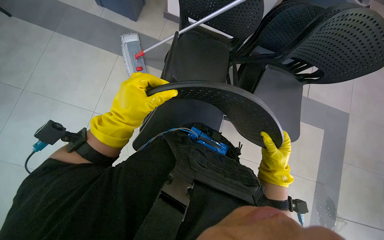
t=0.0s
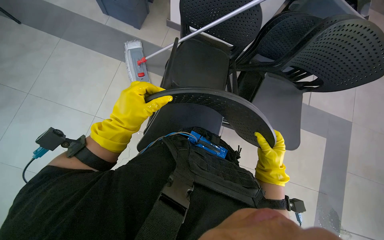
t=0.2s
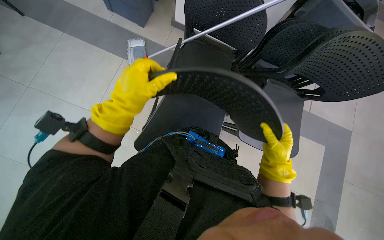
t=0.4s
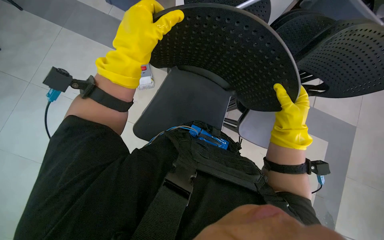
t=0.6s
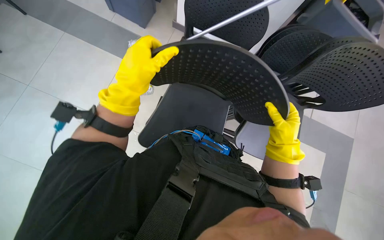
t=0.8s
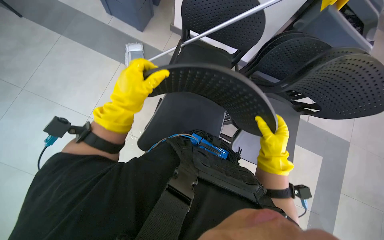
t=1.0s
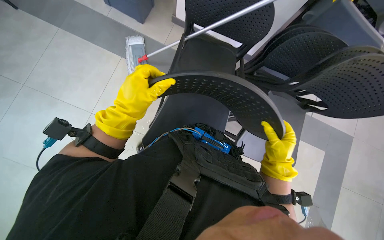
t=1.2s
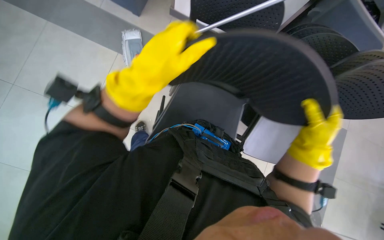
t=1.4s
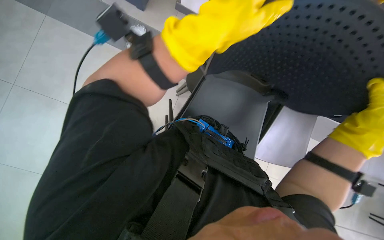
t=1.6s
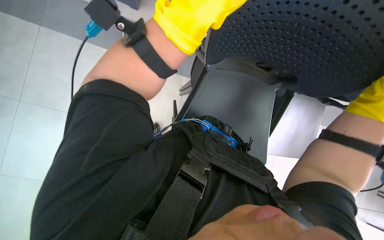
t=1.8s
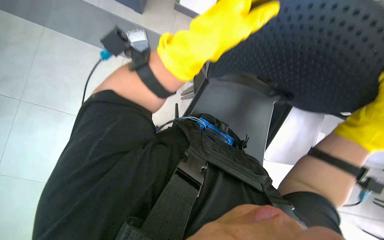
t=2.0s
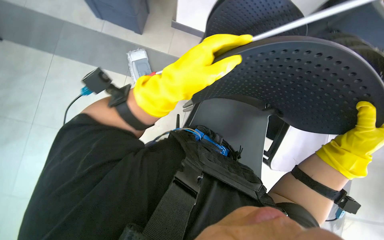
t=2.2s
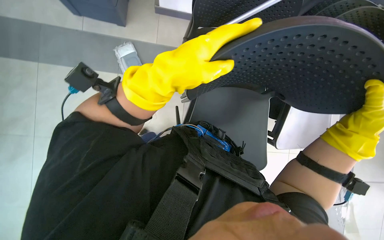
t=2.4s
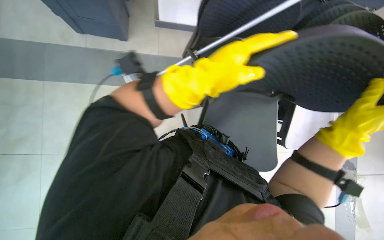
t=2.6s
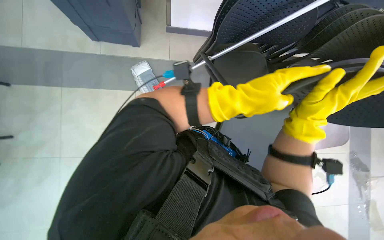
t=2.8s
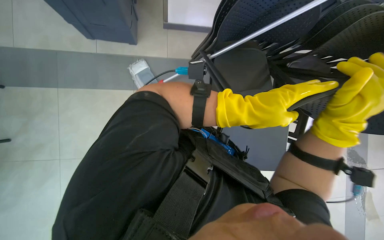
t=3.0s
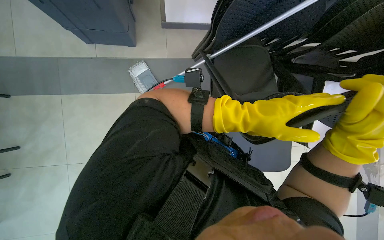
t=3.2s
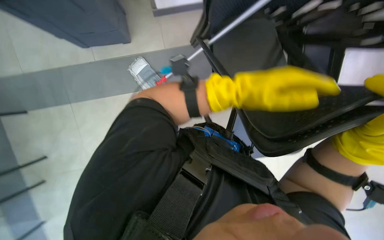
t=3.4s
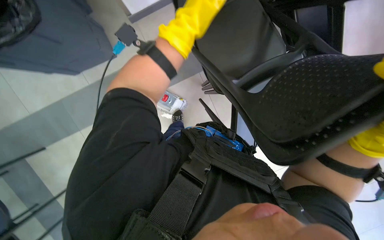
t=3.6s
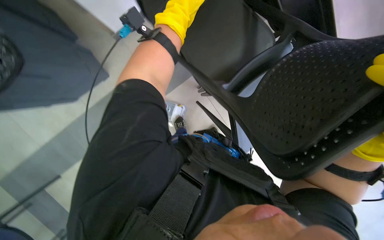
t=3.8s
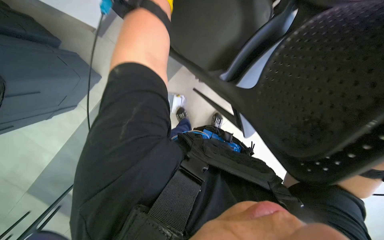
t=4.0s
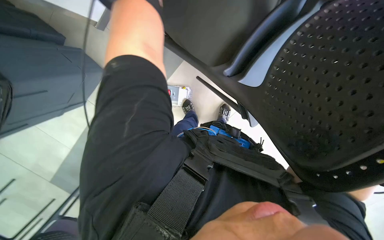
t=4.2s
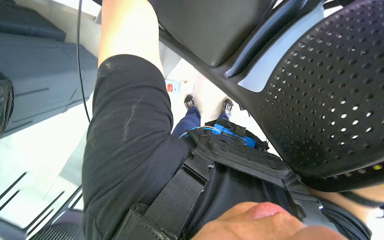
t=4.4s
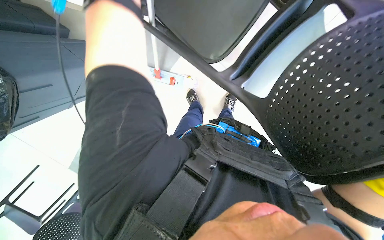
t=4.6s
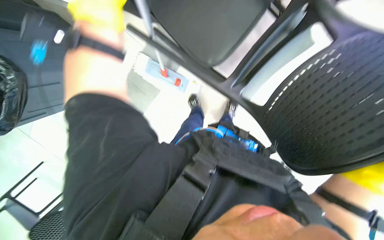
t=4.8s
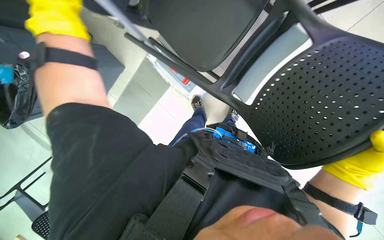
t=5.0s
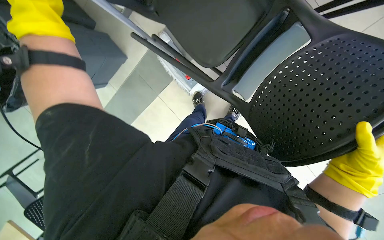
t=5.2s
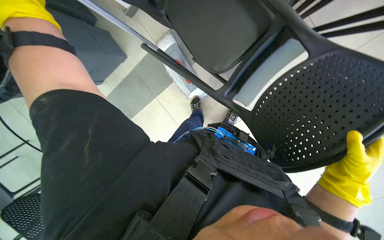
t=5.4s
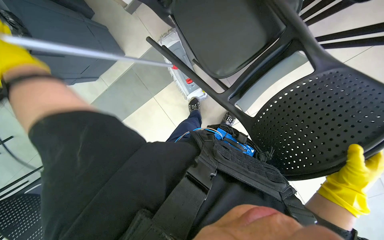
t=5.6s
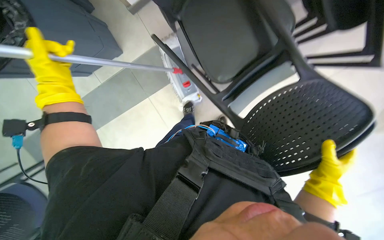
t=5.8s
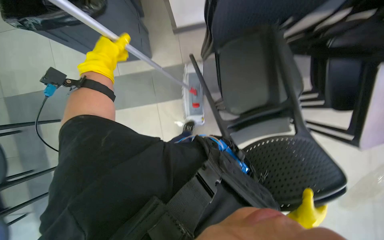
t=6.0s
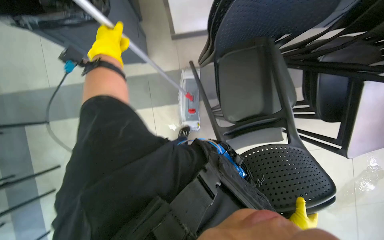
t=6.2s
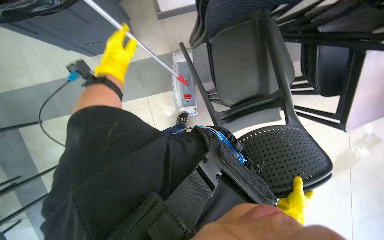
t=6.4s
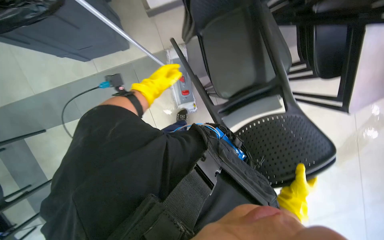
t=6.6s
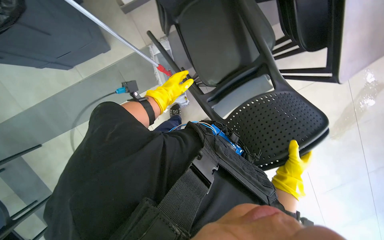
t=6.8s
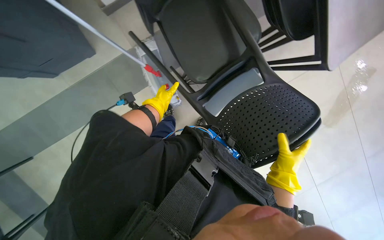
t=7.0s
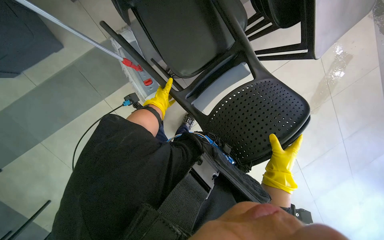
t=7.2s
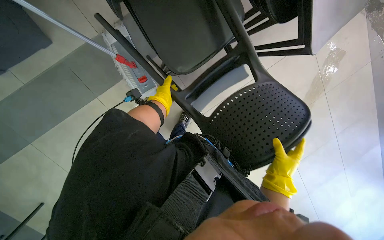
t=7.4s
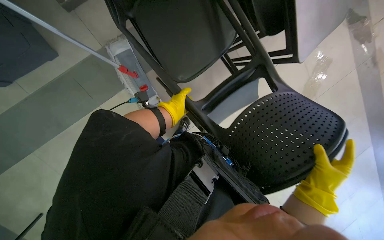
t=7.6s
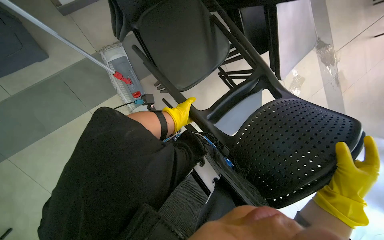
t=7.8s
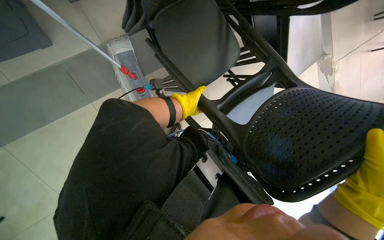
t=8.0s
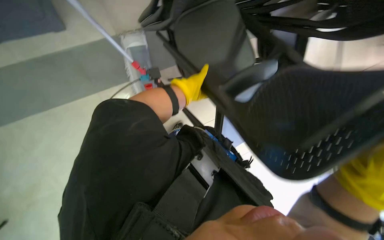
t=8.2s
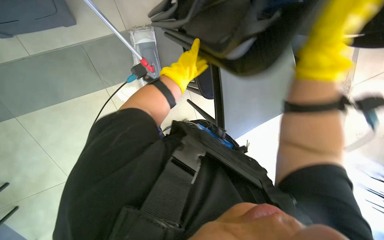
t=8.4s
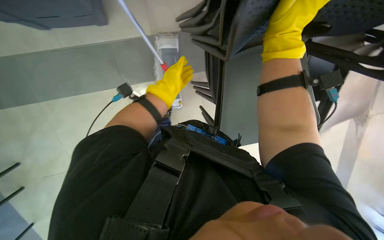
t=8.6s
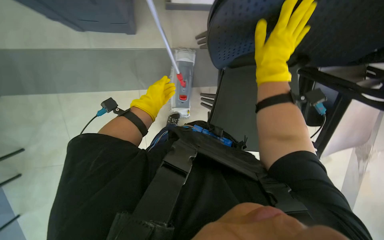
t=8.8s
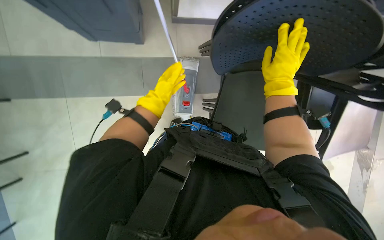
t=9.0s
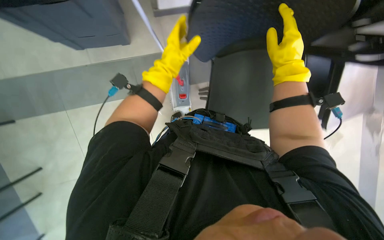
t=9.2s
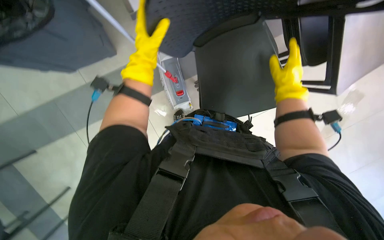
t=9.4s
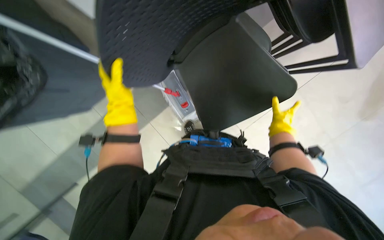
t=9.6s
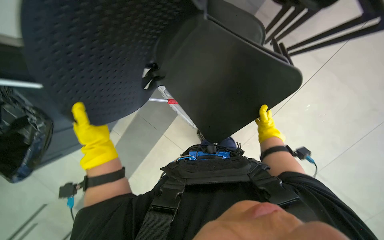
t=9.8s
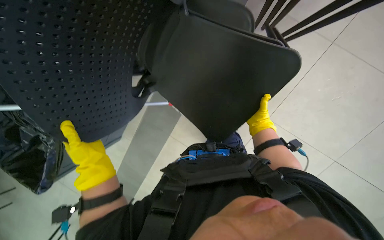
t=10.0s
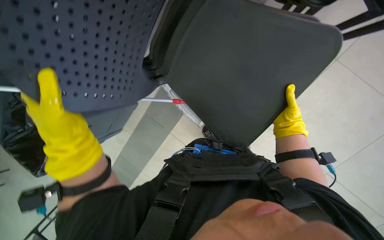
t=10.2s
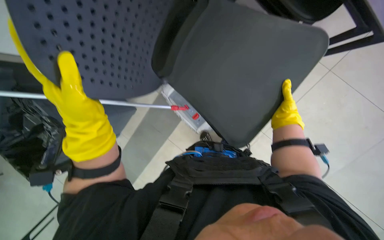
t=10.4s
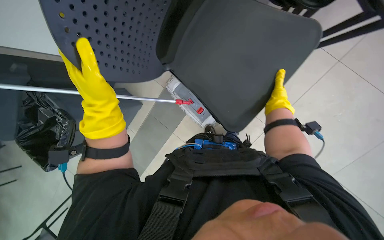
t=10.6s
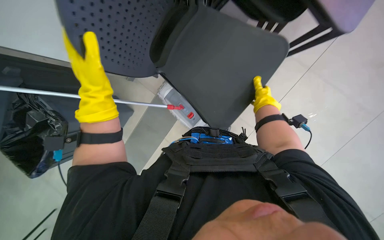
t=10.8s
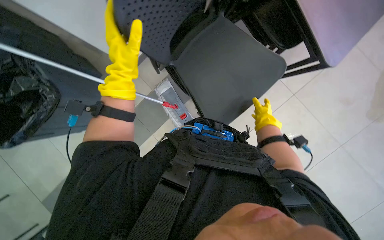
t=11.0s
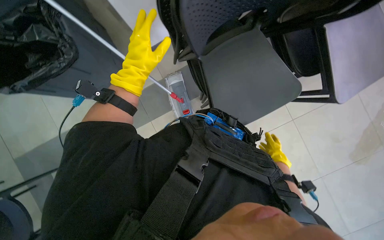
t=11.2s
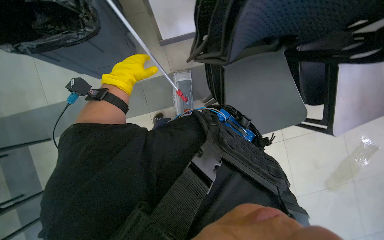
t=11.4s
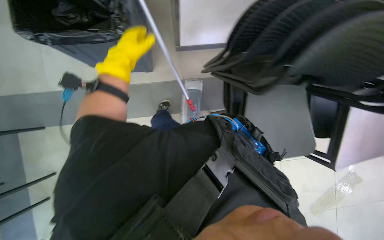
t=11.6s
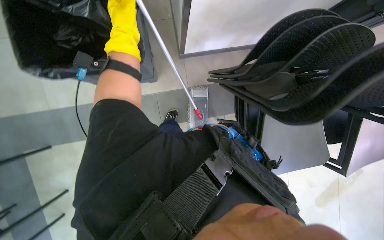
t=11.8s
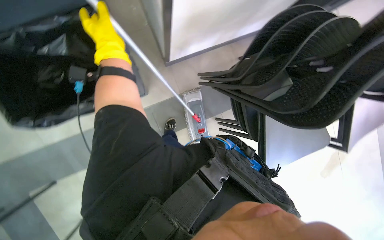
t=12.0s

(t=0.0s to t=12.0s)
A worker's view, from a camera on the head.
Job: organizing items.
The whole recording: Stacking chairs. The worker lifts and stacks black chairs.
t=0.0s - t=1.6s: The left hand goes approximately 20 cm up the picture and to the right; the right hand is displaced up the picture, nearer to the camera and to the right by about 25 cm.
t=1.6s - t=3.0s: The left hand heads farther from the camera, to the right and down the picture, covering some 25 cm.
t=3.0s - t=4.4s: The view tips downward by about 15 degrees.
t=6.0s - t=7.6s: The head turns to the right by approximately 30 degrees. The view tilts roughly 15 degrees downward. The left hand travels to the right and farther from the camera by some 50 cm.
t=7.6s - t=9.0s: The left hand moves nearer and farther over some 15 cm, changing direction 2 times.
t=9.0s - t=10.4s: The left hand moves up and down the picture over roughly 30 cm, changing direction 2 times, while the right hand shifts roughly 15 cm down the picture and to the right, and goes farther from the camera and returns, approximately 25 cm each way.
t=10.4s - t=12.0s: The camera pitches upward, by about 15 degrees. The scene rotates clockwise by approximately 25 degrees.

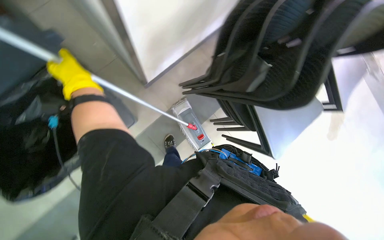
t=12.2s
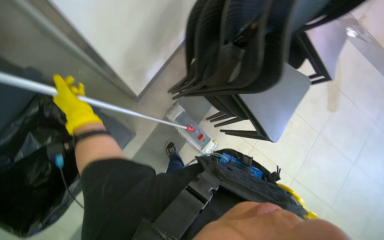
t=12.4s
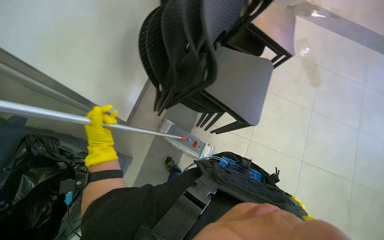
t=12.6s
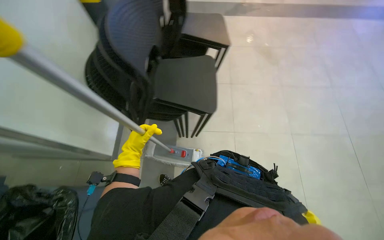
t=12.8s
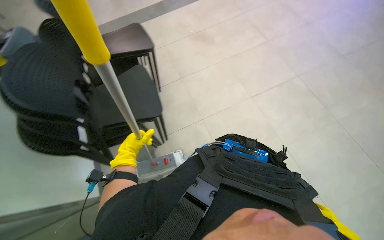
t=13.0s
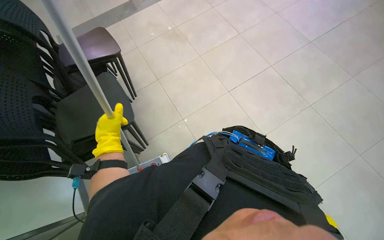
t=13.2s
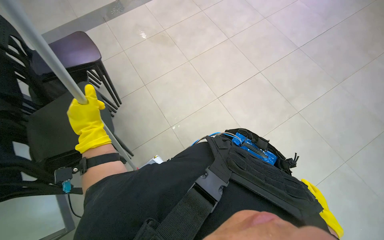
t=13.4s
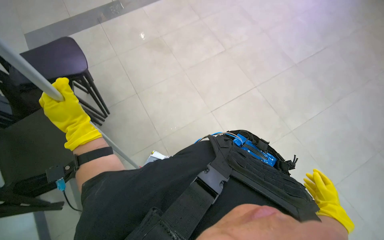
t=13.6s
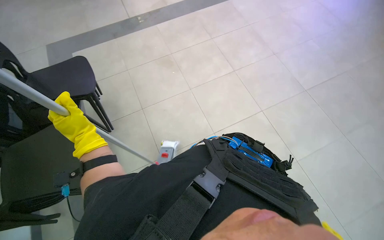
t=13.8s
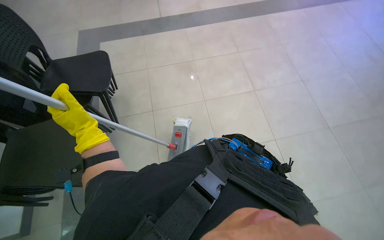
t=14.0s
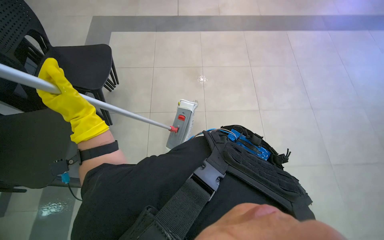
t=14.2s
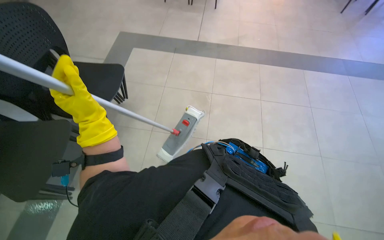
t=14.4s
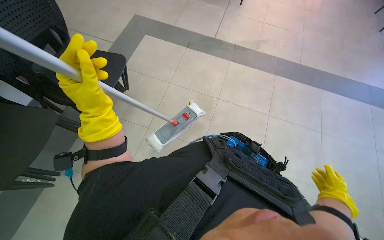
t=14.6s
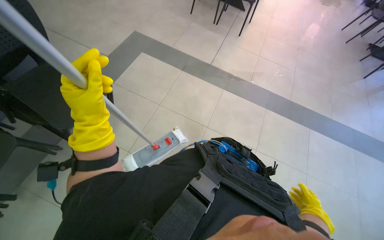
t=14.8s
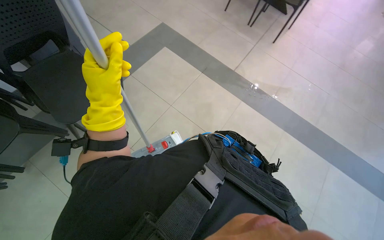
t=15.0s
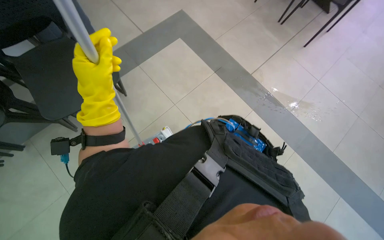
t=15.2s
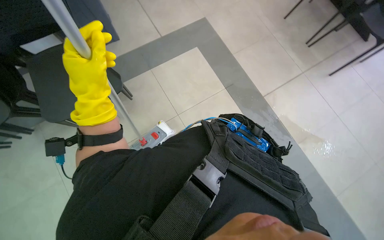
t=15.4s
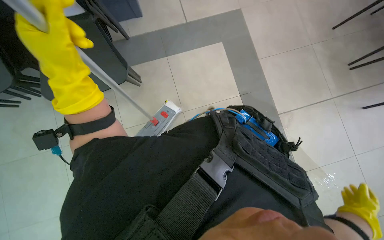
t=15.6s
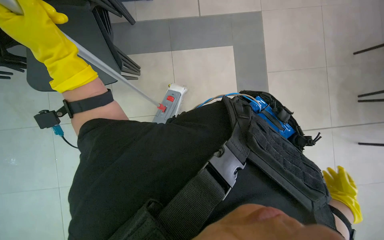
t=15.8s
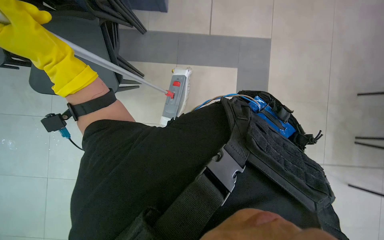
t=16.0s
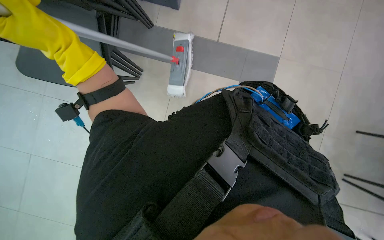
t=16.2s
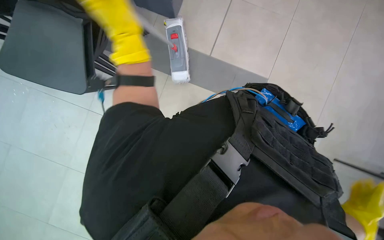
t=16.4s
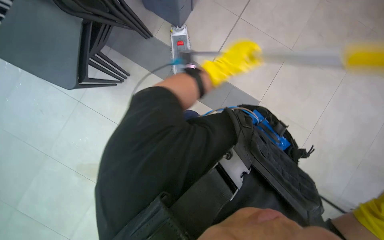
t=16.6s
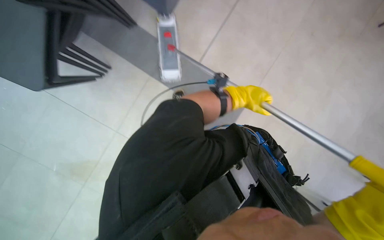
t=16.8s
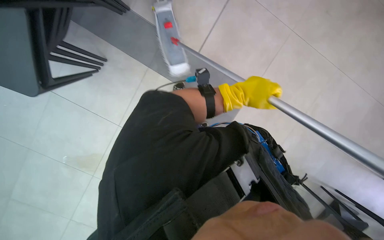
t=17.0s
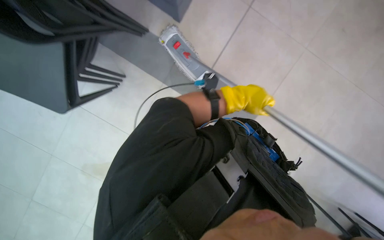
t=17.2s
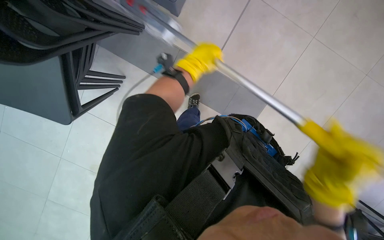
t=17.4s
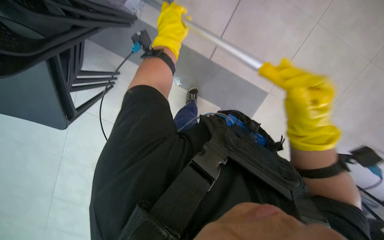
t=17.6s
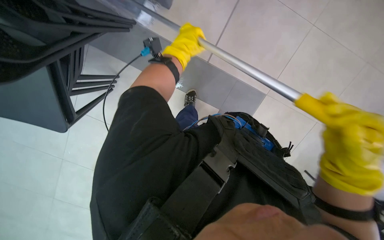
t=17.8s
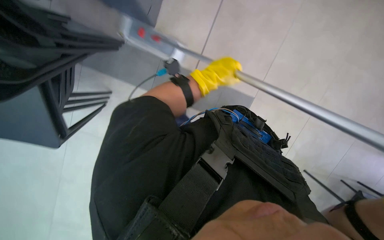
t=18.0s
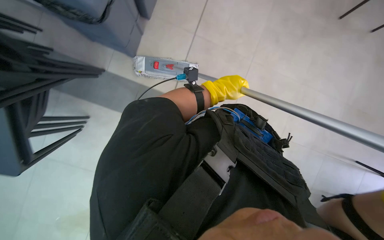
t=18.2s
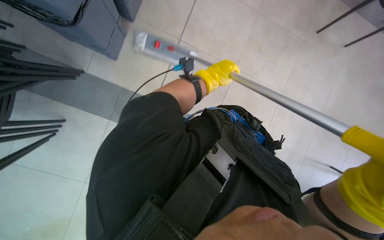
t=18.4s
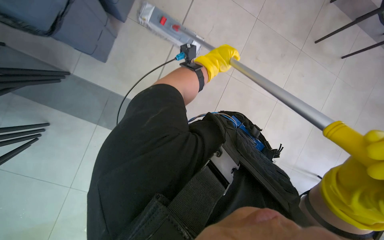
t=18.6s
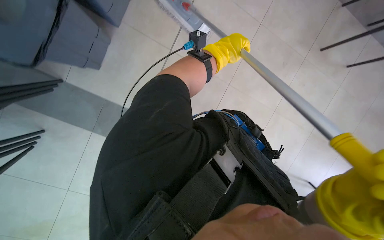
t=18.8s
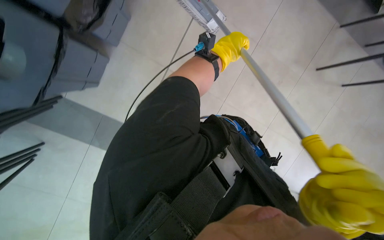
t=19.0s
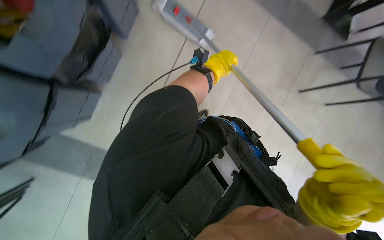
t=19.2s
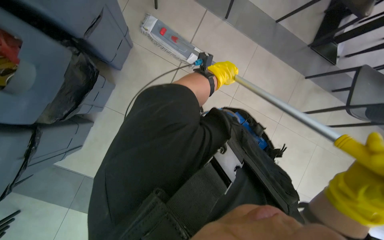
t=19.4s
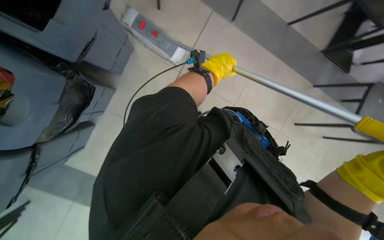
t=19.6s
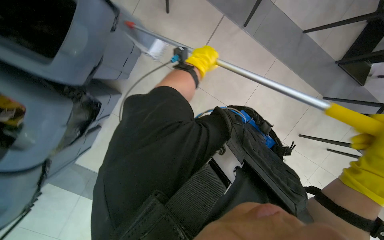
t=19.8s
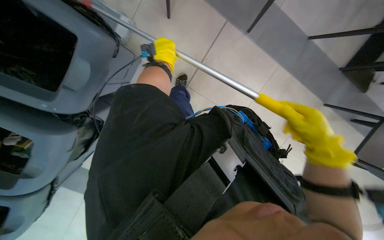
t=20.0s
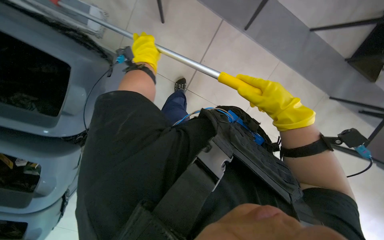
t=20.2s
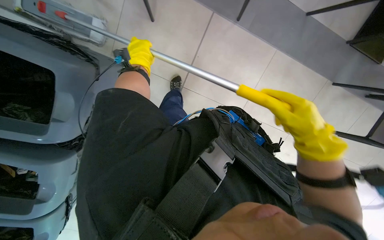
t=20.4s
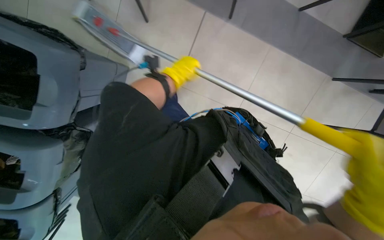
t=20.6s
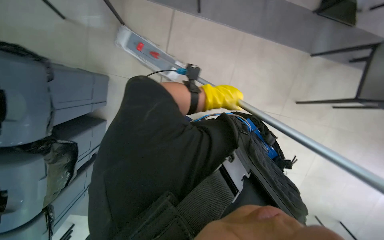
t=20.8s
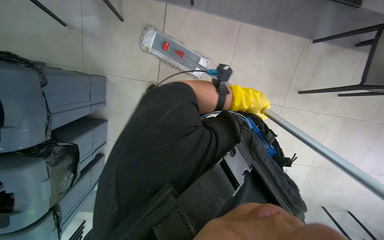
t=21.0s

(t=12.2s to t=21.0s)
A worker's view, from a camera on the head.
Job: organizing items.
The whole recording: Stacking chairs. The worker lifts and stacks black chairs.
t=12.2s - t=13.6s: The scene rotates counterclockwise by approximately 45 degrees.
t=13.6s - t=15.2s: The left hand travels to the right by some 15 cm.
t=15.2s - t=16.6s: The left hand heads to the right, up the picture and farther from the camera, covering approximately 35 cm.
t=16.6s - t=18.0s: The left hand swings left and right, about 30 cm each way, with 2 reversals.
t=19.6s - t=21.0s: The left hand travels to the left and back again, approximately 25 cm each way.
